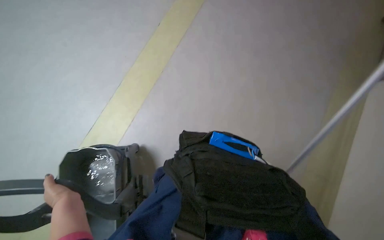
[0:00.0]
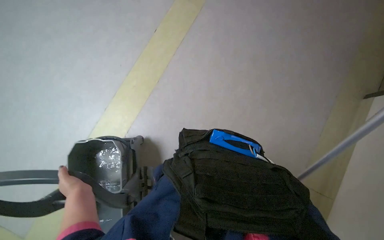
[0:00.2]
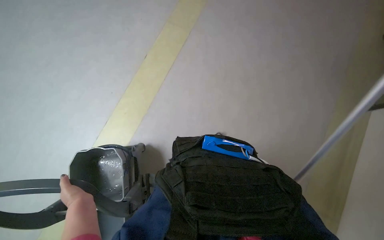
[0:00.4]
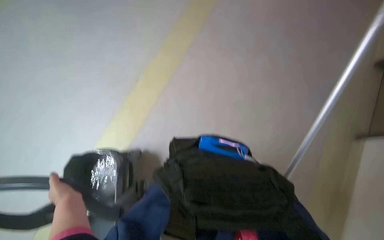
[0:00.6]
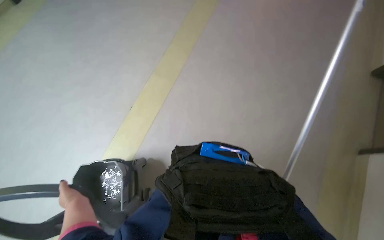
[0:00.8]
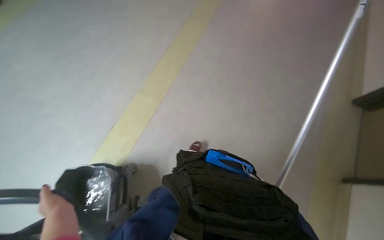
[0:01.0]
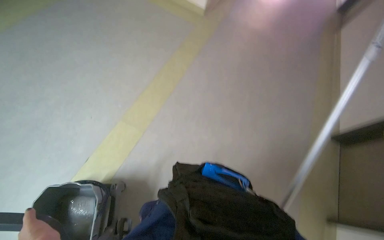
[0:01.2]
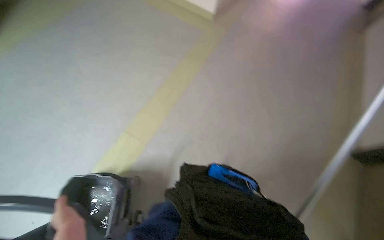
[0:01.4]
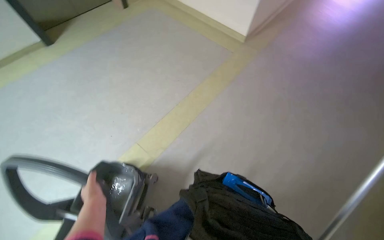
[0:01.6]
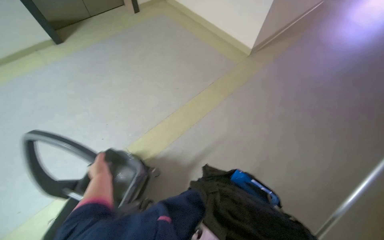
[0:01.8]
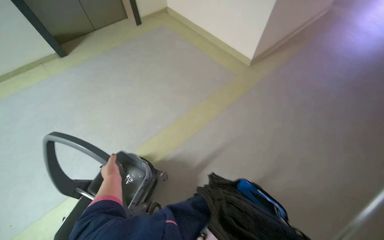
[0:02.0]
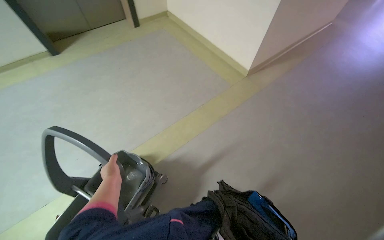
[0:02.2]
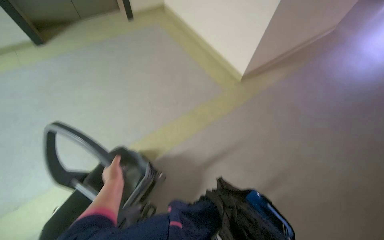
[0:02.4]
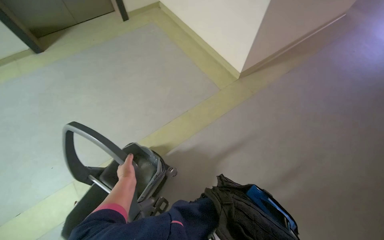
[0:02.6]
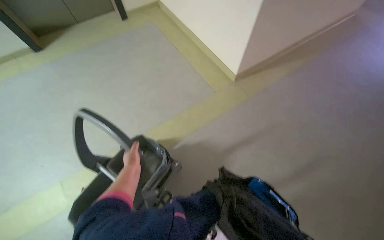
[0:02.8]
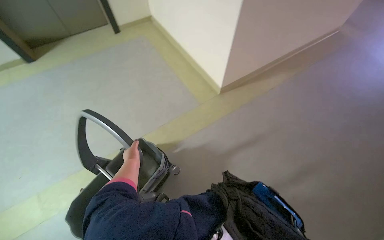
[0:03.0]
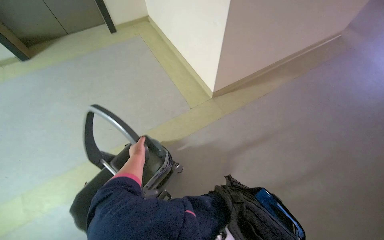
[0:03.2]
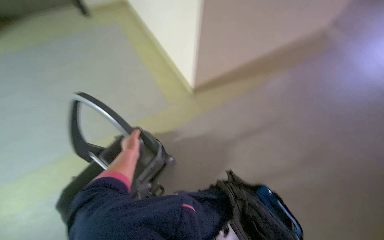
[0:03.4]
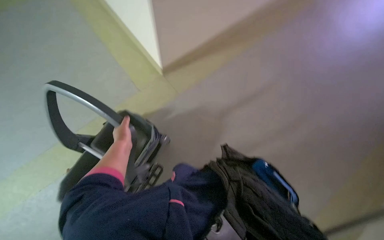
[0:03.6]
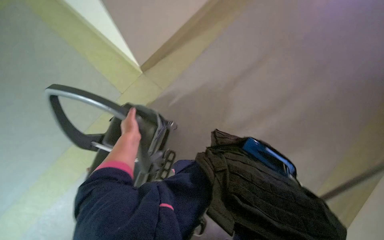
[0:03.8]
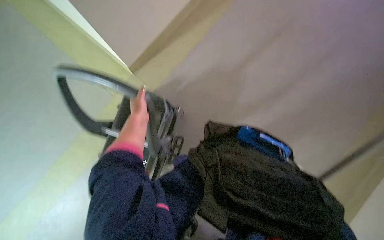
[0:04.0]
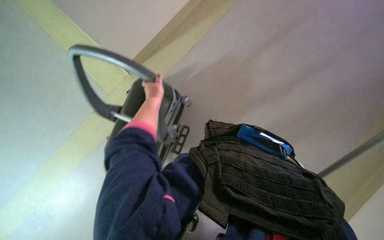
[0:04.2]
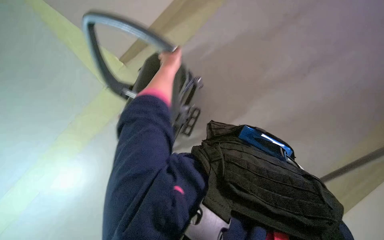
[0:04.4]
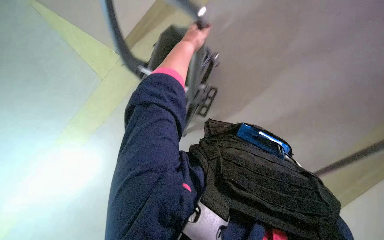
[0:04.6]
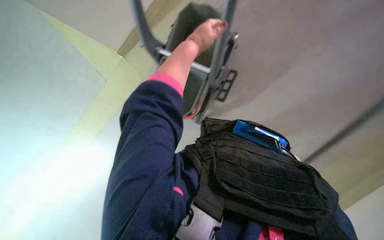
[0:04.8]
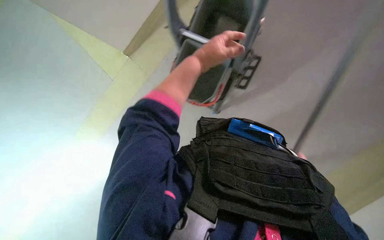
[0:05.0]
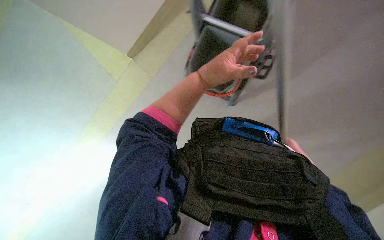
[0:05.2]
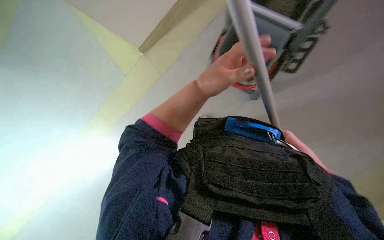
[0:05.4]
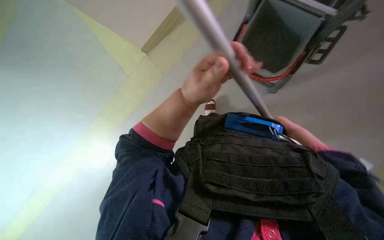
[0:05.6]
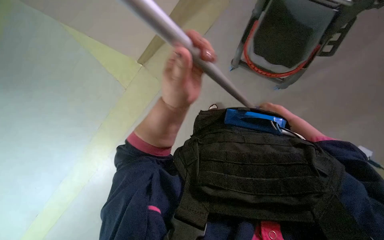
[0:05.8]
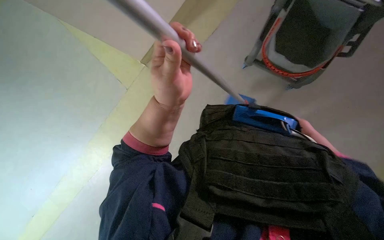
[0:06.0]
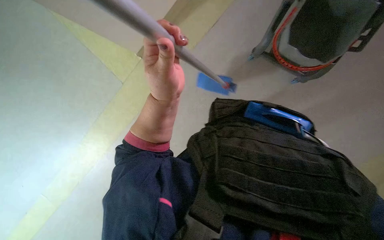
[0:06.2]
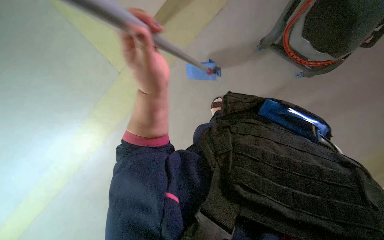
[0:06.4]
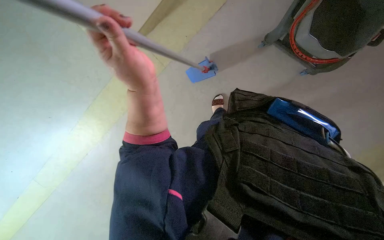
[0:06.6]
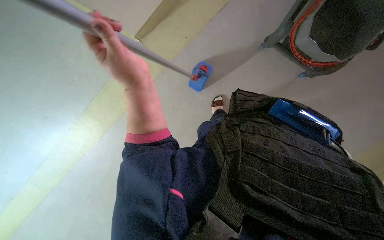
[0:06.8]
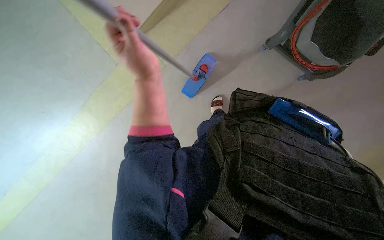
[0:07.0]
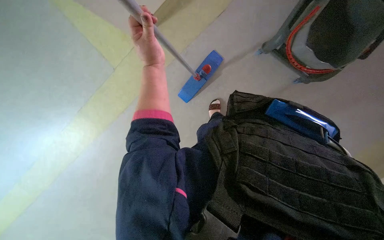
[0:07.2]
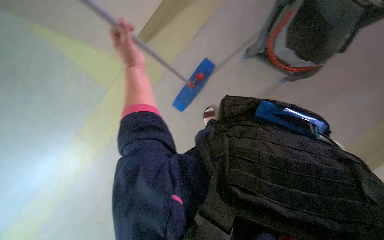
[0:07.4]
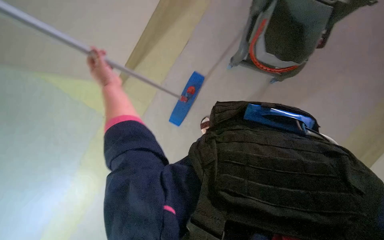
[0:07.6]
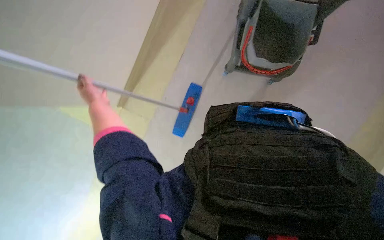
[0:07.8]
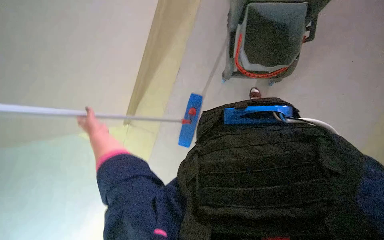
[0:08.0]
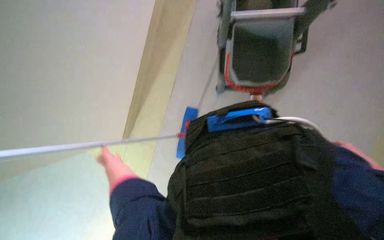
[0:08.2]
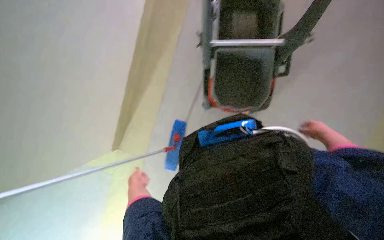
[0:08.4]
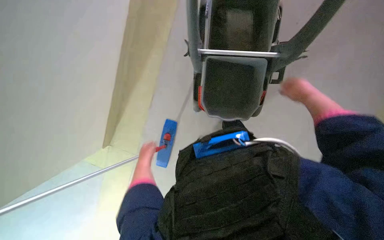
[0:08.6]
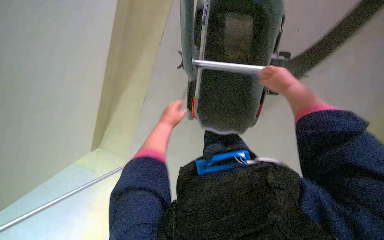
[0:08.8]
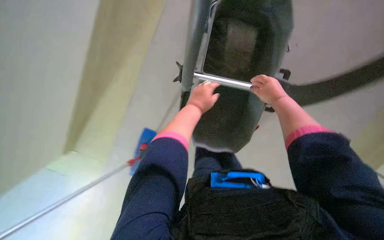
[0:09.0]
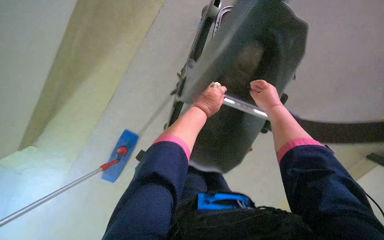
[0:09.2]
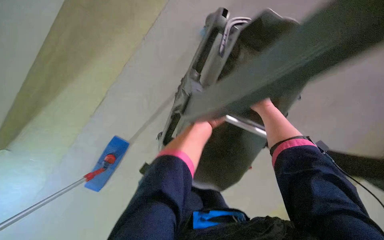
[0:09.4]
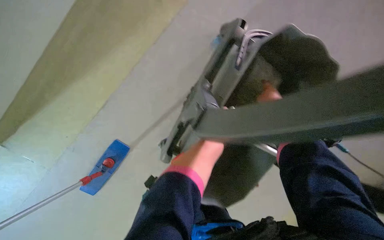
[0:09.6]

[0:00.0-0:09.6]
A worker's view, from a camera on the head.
Job: preparing cleaning supplies.
The whole recording: Pushing cleaning cart. The worker pushes a cleaning cart across the floor.
0:00.0 to 0:01.6: The camera pitches upward, by approximately 20 degrees.
0:03.2 to 0:04.8: The view tips downward by some 20 degrees. The left hand heads up the picture and to the right, covering roughly 50 cm.
0:04.8 to 0:06.4: The wearer looks about 15 degrees further downward. The left hand is displaced down the picture and nearer to the camera by roughly 30 cm.
0:06.4 to 0:08.0: The wearer looks some 15 degrees further upward.
0:08.0 to 0:09.6: The view tilts roughly 15 degrees upward.

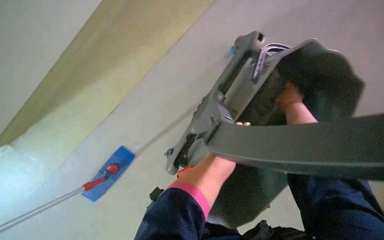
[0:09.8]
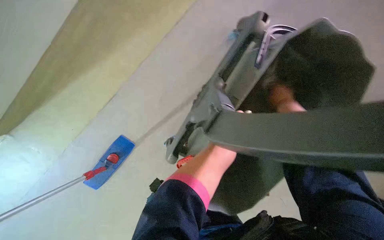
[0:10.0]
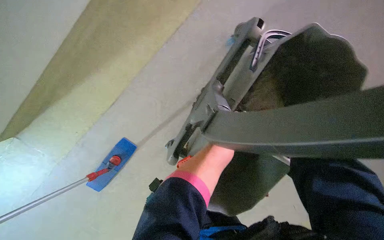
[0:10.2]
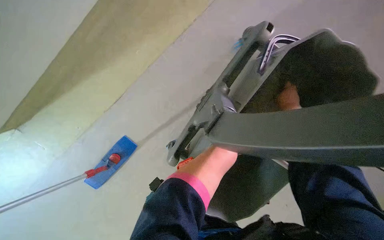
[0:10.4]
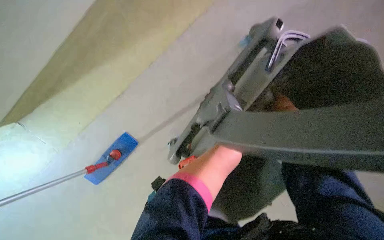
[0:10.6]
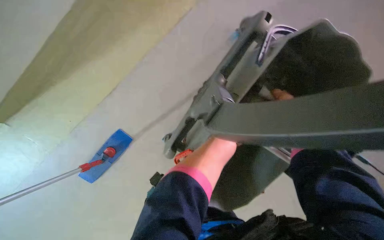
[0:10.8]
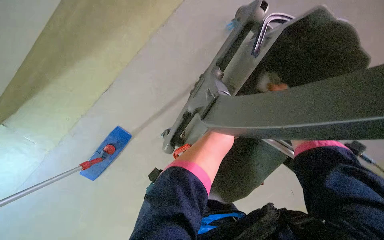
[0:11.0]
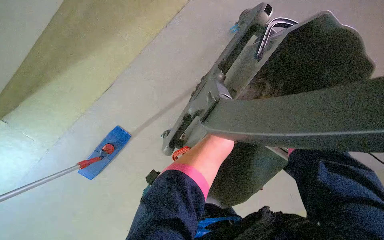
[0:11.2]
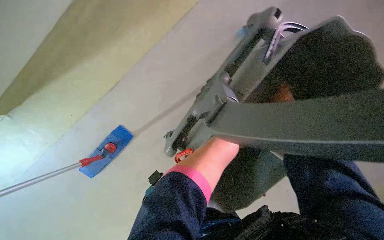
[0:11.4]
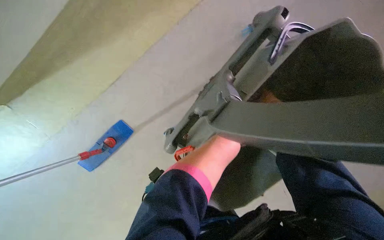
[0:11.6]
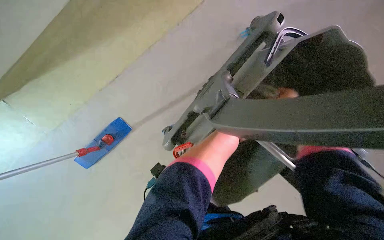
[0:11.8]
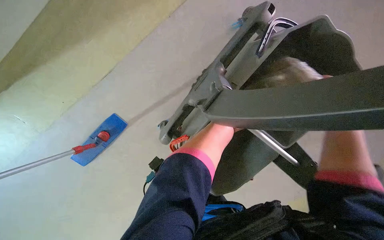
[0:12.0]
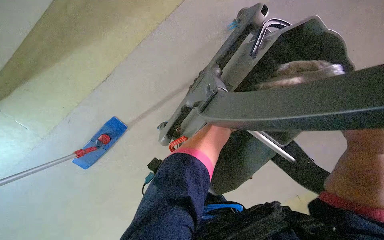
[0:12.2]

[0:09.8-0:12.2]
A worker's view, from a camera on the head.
Job: preparing cleaning supplies.
The whole recording: Pushing cleaning cart. The worker pushes a cleaning cart across the floor.
0:09.8 to 0:11.0: The right hand travels farther from the camera by some 10 cm.
0:11.0 to 0:12.2: The right hand moves nearer and farther over roughly 30 cm, changing direction 2 times.

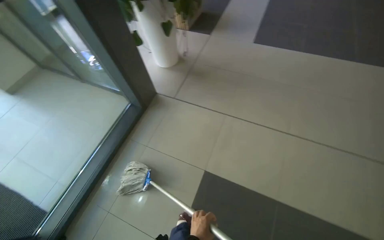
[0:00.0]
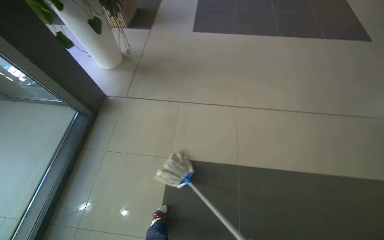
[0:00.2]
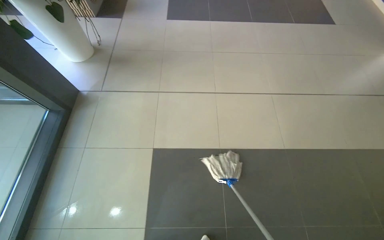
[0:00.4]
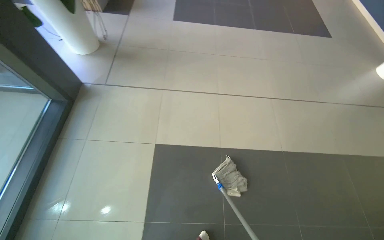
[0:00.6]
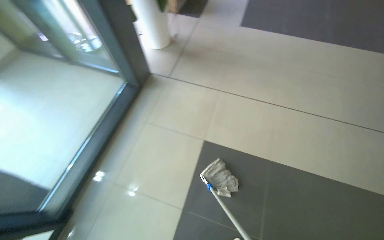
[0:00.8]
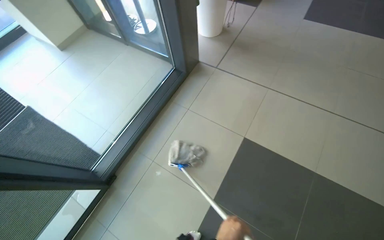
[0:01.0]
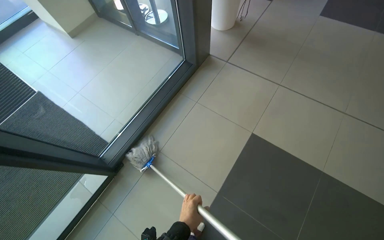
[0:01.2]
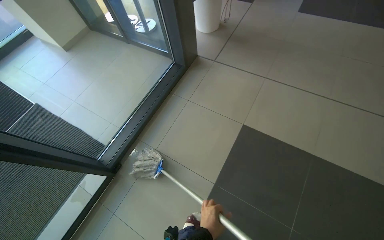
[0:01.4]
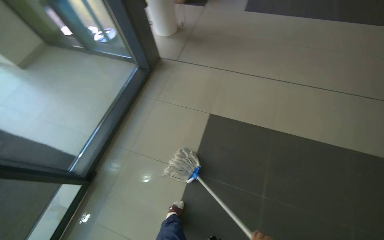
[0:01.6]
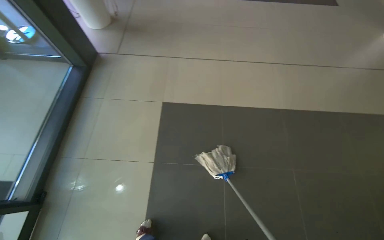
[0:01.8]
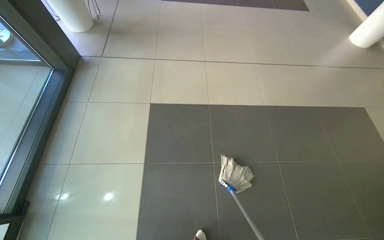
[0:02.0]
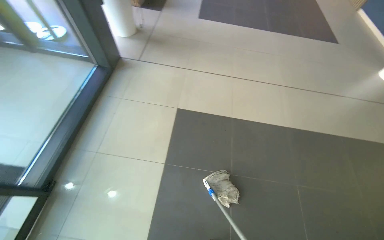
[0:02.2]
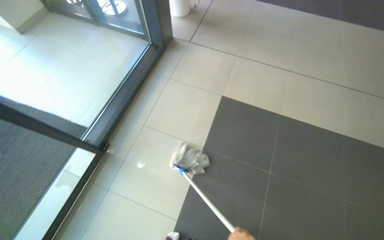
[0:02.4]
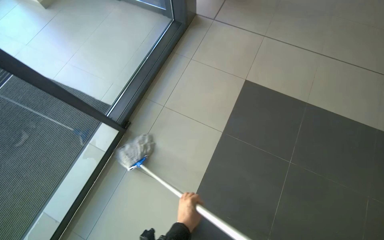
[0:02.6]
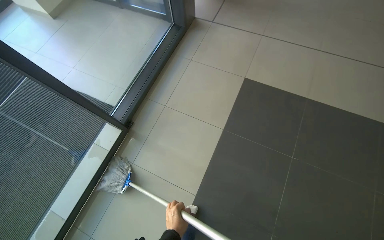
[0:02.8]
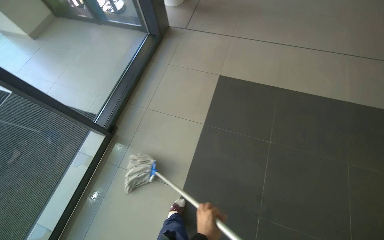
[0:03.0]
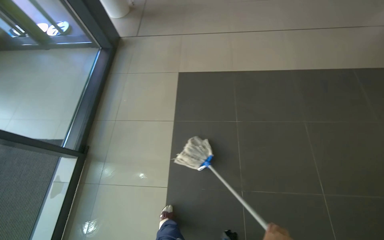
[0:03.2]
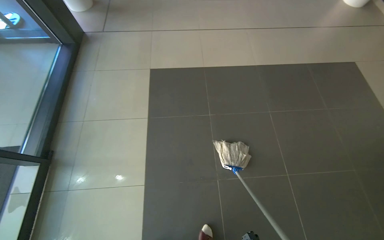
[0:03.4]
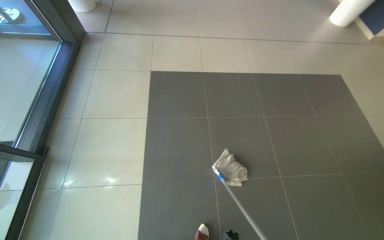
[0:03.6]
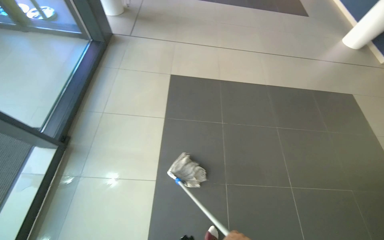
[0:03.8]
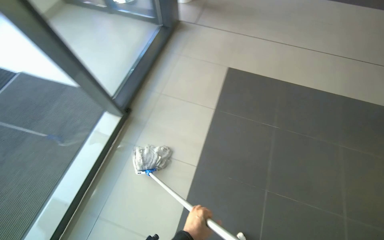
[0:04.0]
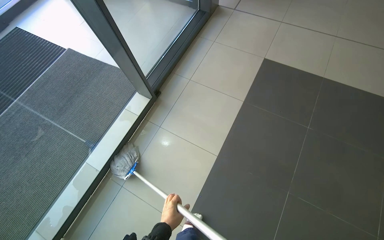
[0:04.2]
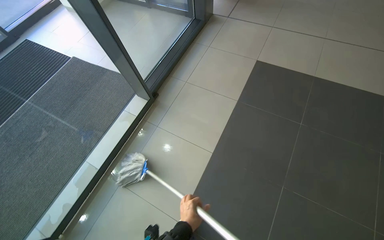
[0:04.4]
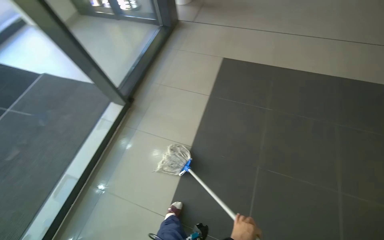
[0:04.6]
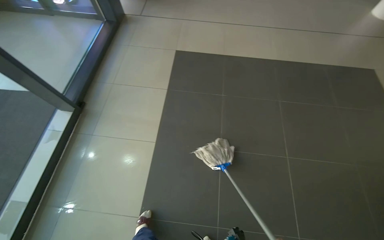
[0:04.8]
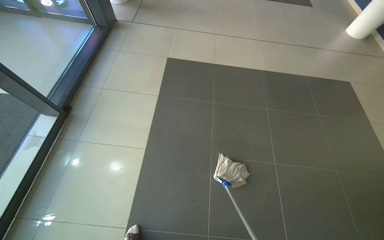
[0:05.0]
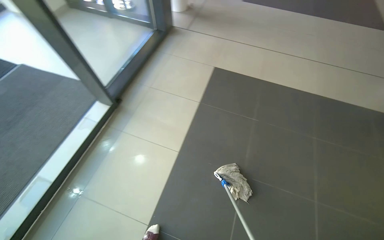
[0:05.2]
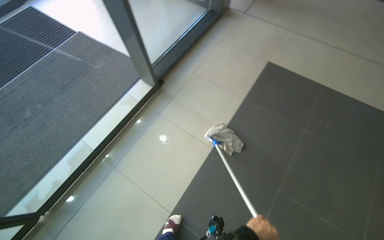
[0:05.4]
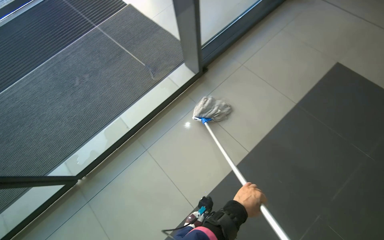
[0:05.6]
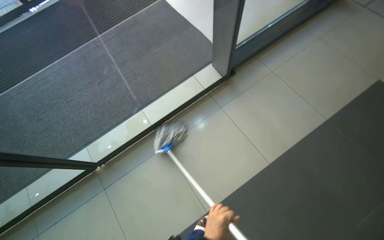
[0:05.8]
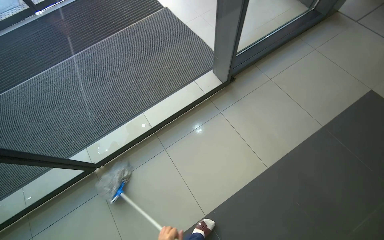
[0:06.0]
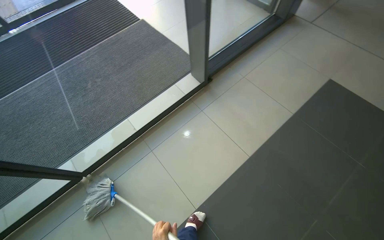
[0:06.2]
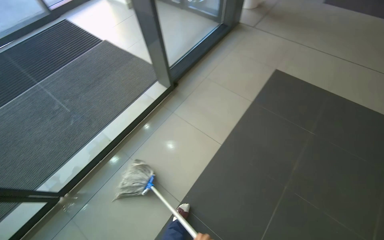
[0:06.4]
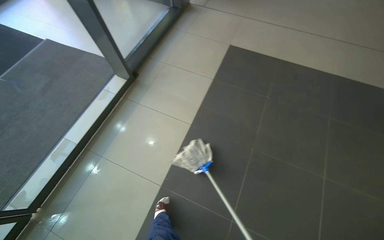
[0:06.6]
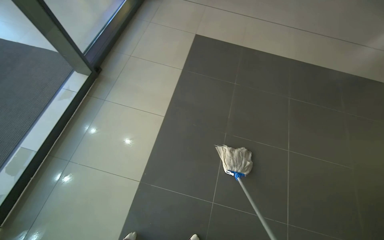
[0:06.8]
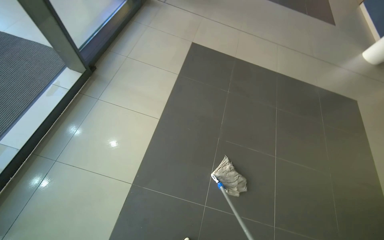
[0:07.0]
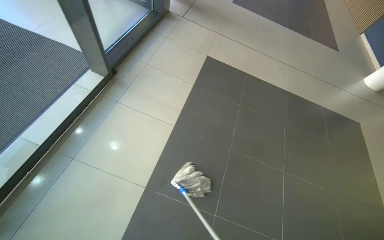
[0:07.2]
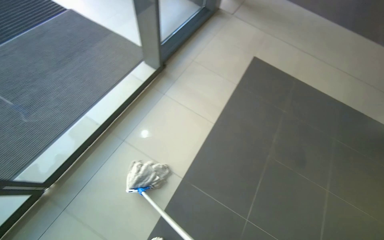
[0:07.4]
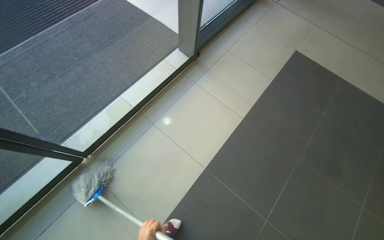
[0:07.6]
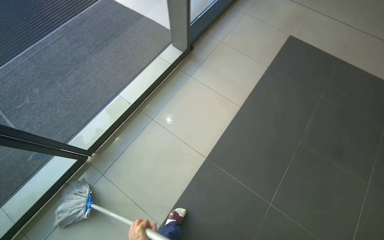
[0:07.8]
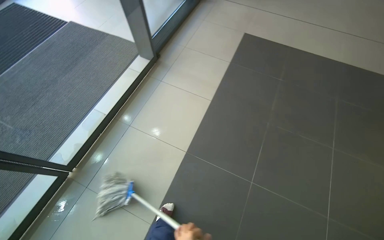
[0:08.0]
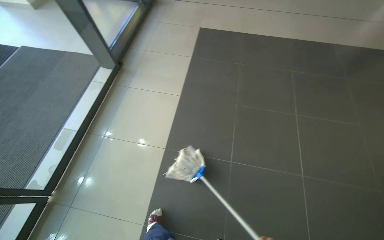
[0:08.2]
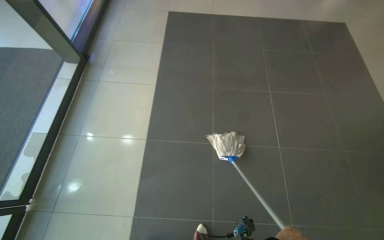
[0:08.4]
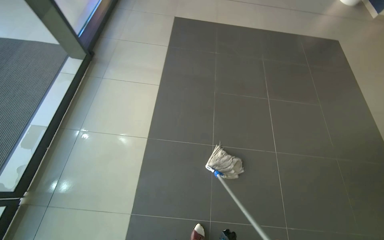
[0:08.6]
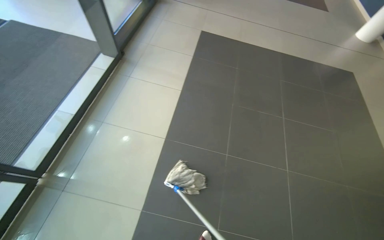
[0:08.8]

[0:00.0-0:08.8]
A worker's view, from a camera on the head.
Job: mopping floor.
The whole recording: Mopping tiled floor. The worker mops the tiled floor near the entrance.
0:00.0 to 0:01.4: The head travels about 40 cm.
0:01.4 to 0:03.0: The camera is carried approximately 50 cm.
0:04.4 to 0:05.8: The head turns to the left by some 30 degrees.
0:05.8 to 0:07.4: The wearer looks about 30 degrees further to the right.
